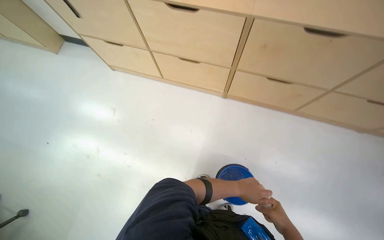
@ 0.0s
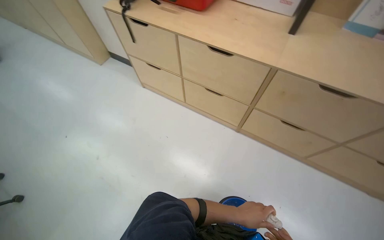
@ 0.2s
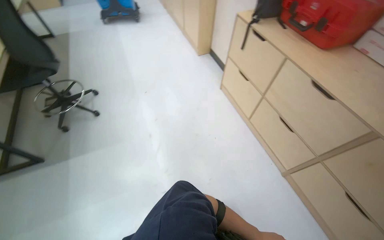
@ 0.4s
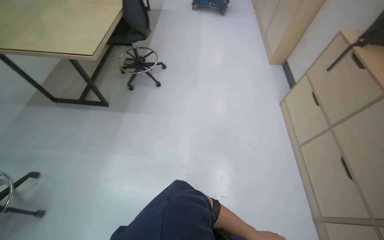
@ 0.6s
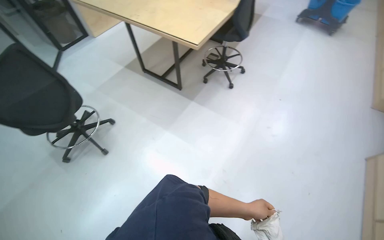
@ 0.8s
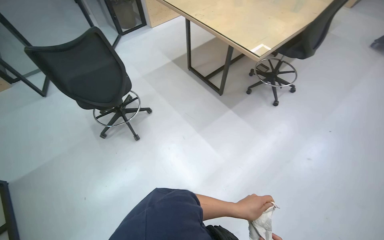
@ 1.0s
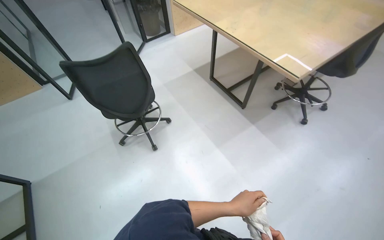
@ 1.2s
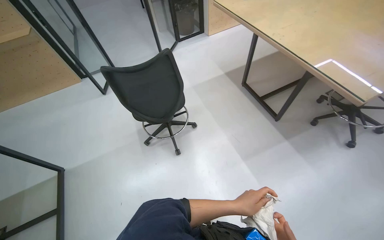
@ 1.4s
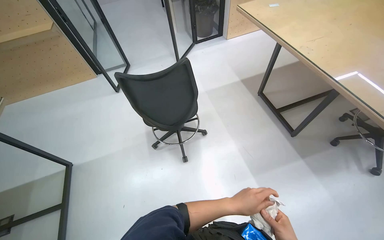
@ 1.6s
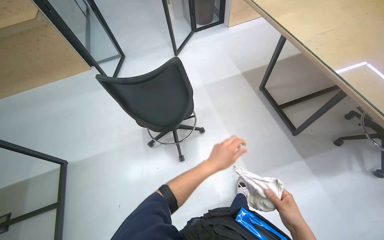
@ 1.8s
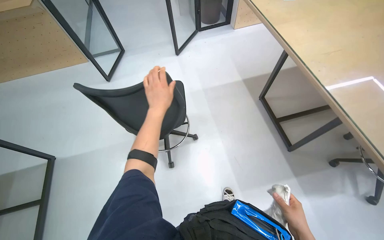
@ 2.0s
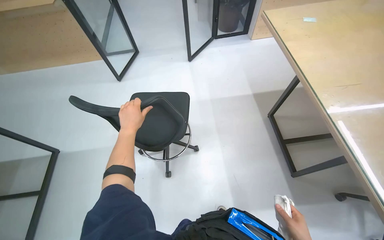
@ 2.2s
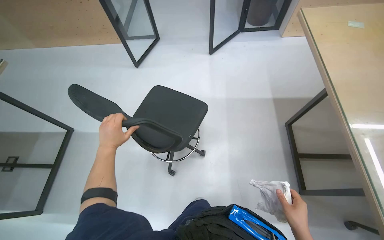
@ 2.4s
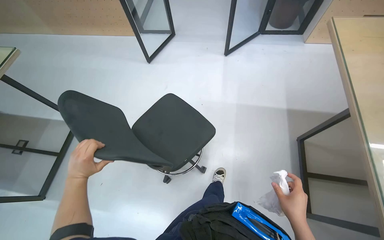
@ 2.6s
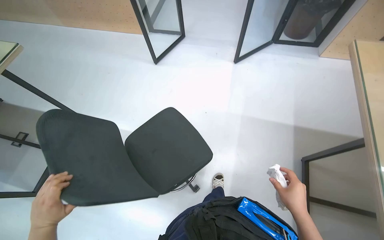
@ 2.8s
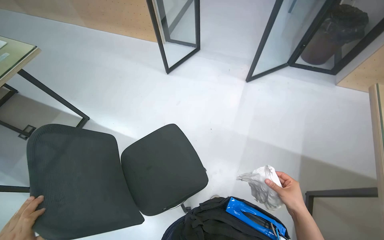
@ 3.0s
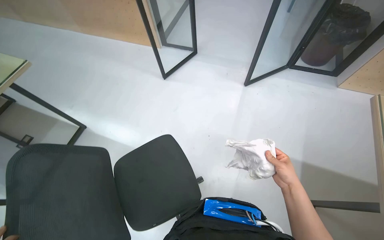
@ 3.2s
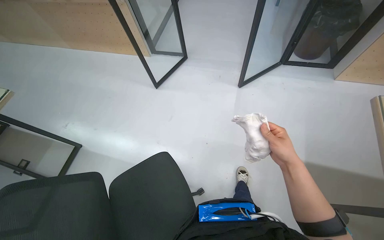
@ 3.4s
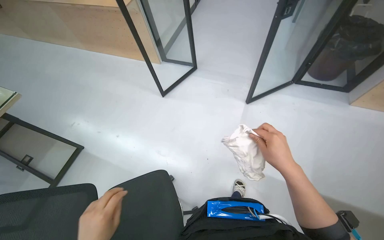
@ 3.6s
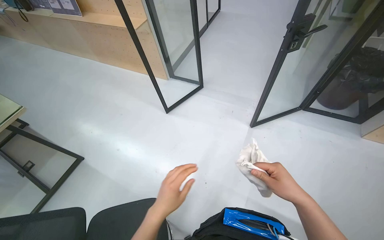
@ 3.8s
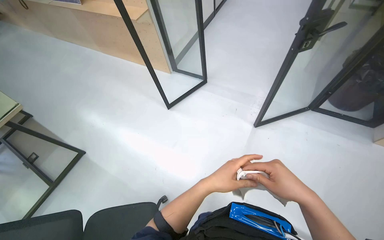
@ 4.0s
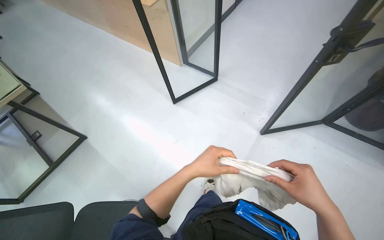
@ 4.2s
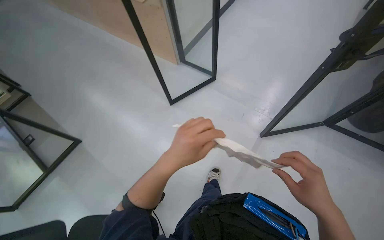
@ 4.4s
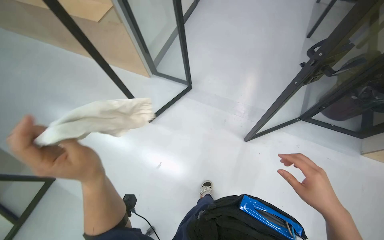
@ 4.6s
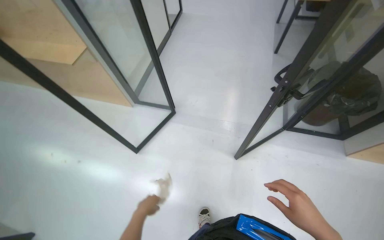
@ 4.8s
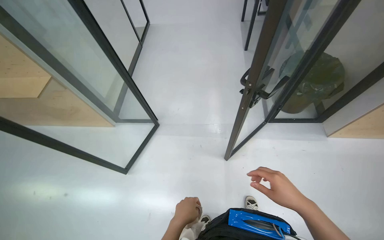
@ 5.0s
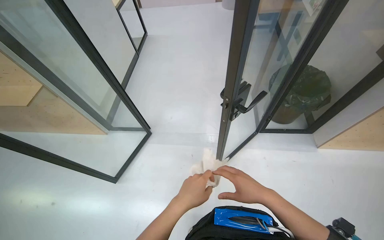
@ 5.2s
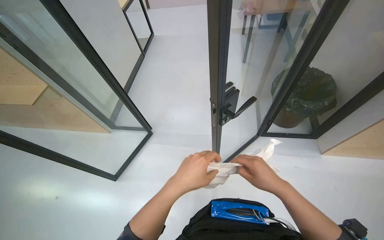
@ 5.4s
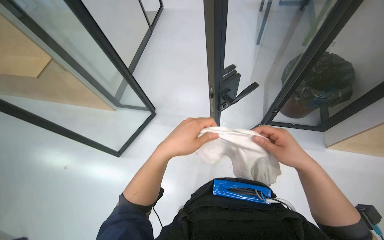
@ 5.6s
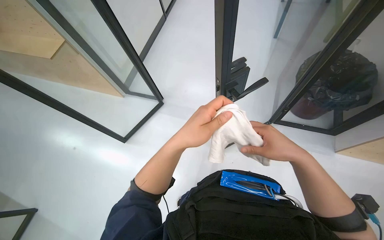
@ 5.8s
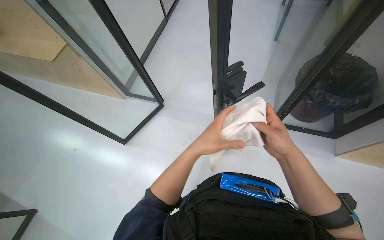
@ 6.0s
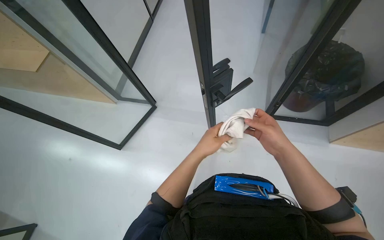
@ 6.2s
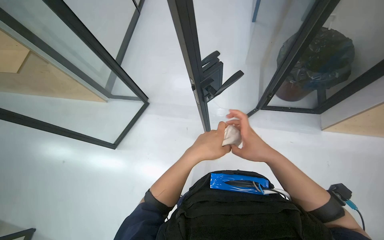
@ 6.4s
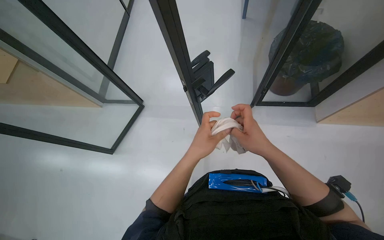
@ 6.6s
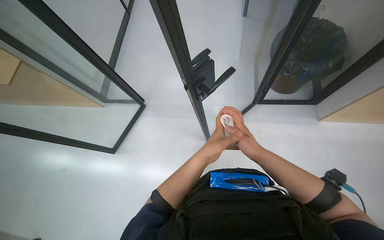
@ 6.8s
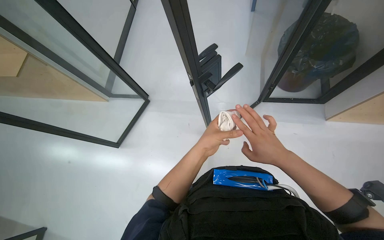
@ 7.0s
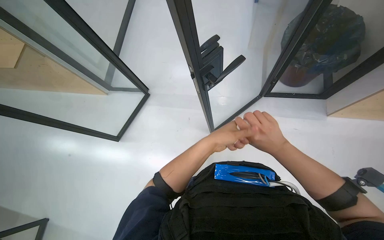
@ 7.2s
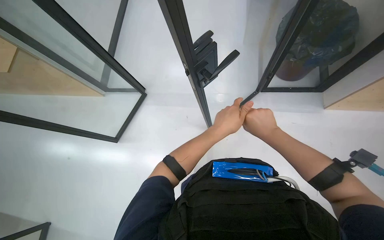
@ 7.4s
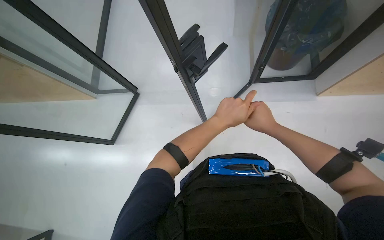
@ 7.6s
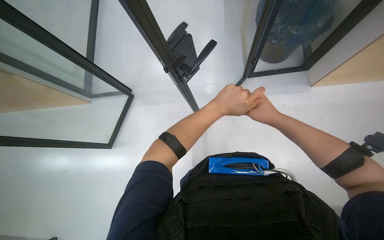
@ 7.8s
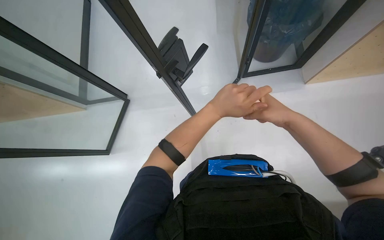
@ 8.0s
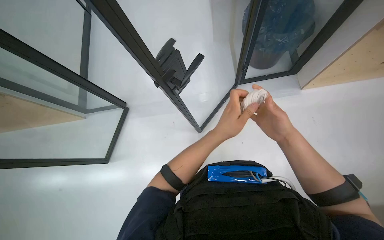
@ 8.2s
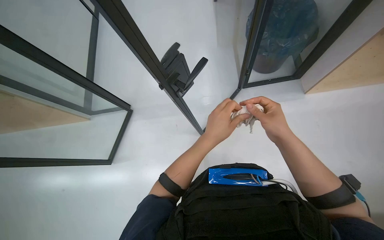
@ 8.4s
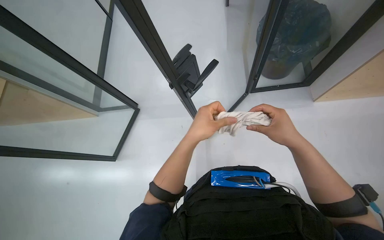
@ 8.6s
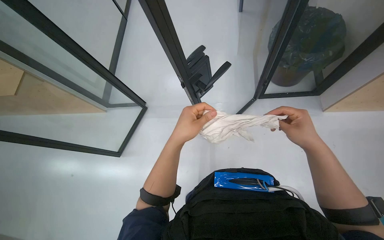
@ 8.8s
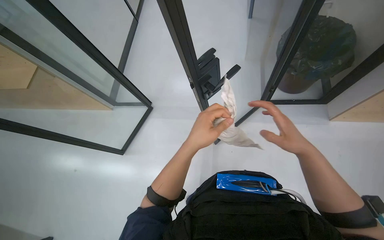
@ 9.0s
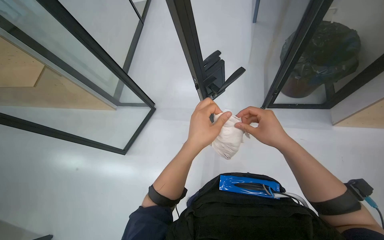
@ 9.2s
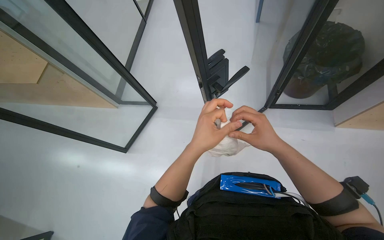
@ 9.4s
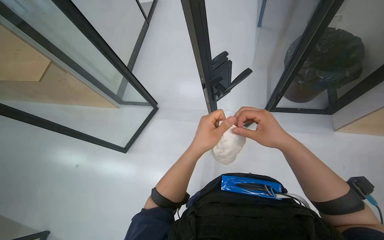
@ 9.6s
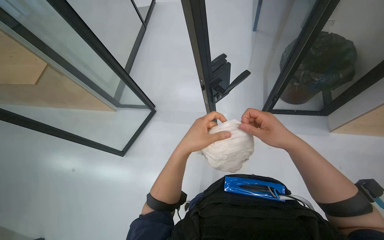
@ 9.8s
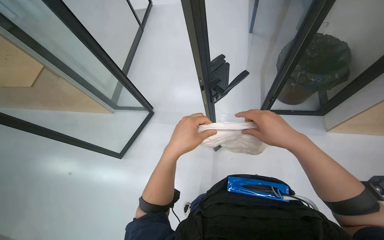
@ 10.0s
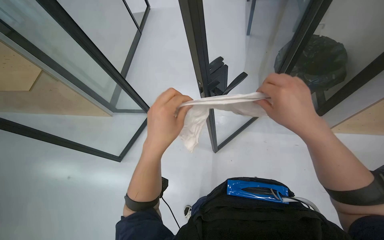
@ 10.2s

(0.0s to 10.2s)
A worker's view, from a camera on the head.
Job: preparing cleaning supplies.
The whole recording: Preparing cleaning cloth. The worker wrings and folds a white cloth from a bucket.
0.0s - 1.4s: The head travels roughly 90 cm. The head rotates some 125 degrees to the left.
1.4s - 3.0s: The camera travels roughly 90 cm. The wearer's head swings about 45 degrees to the left.
3.0s - 4.4s: The head travels roughly 70 cm. The head turns to the left by approximately 15 degrees.
4.4s - 5.8s: The camera is carried approximately 40 cm.
5.8s - 7.2s: The left hand shifts some 20 cm farther from the camera and to the right.
7.2s - 8.8s: The right hand travels to the right by some 10 cm. Meanwhile the left hand travels nearer to the camera by about 10 cm.
8.8s - 10.2s: The right hand is displaced to the left and nearer to the camera by about 15 cm.

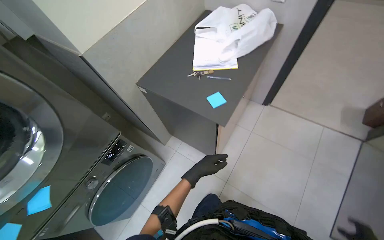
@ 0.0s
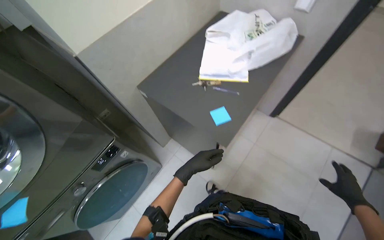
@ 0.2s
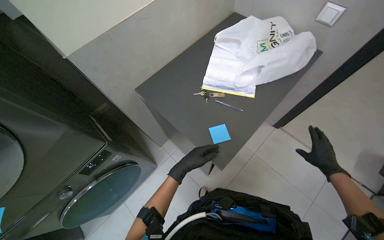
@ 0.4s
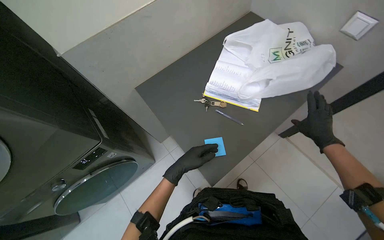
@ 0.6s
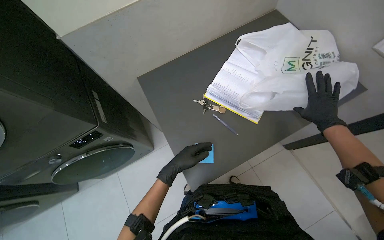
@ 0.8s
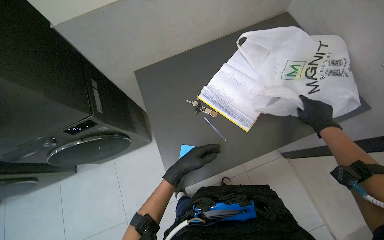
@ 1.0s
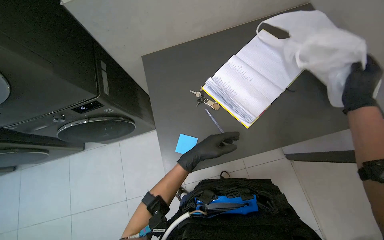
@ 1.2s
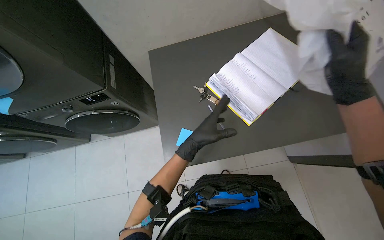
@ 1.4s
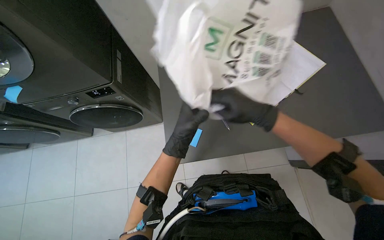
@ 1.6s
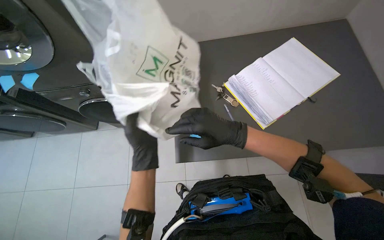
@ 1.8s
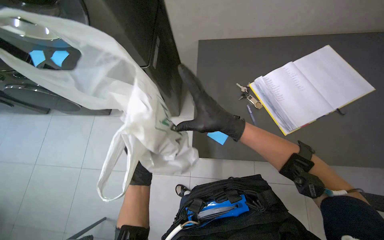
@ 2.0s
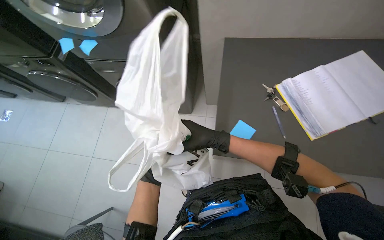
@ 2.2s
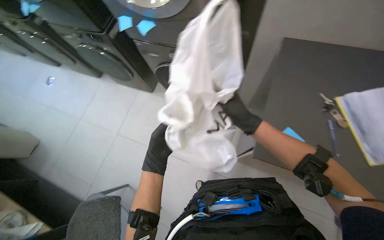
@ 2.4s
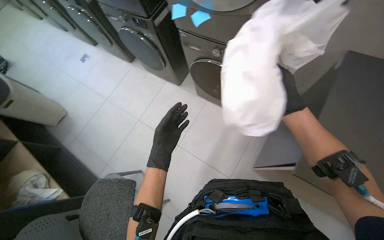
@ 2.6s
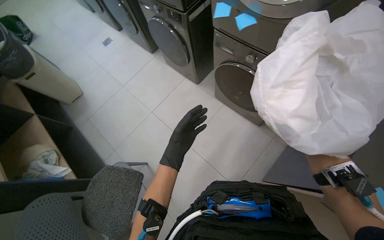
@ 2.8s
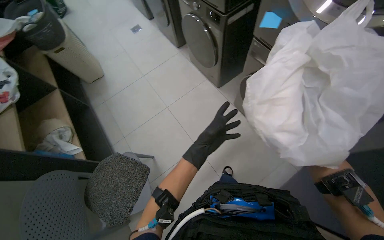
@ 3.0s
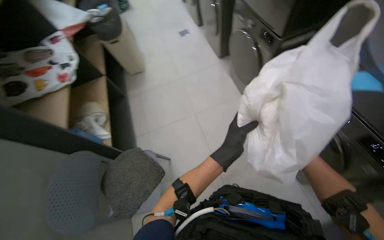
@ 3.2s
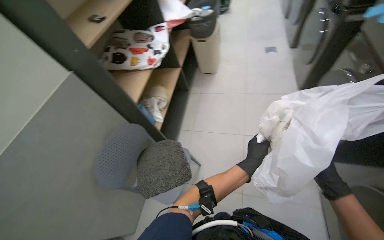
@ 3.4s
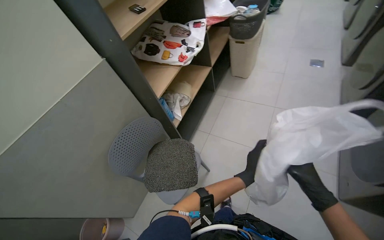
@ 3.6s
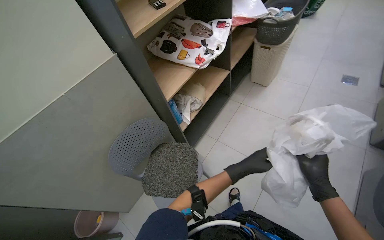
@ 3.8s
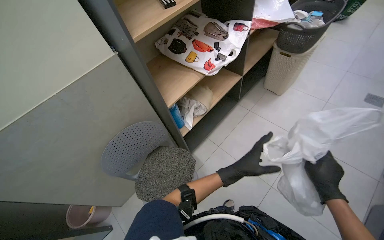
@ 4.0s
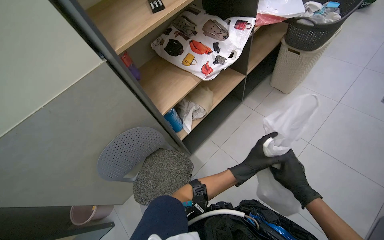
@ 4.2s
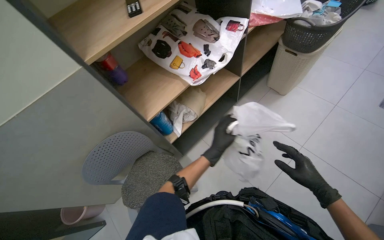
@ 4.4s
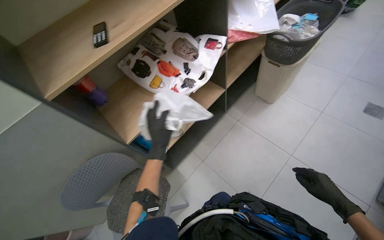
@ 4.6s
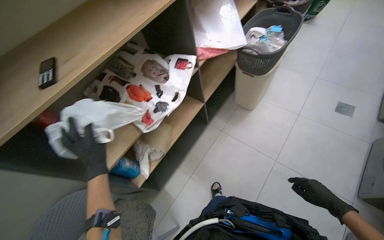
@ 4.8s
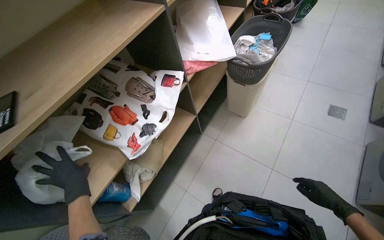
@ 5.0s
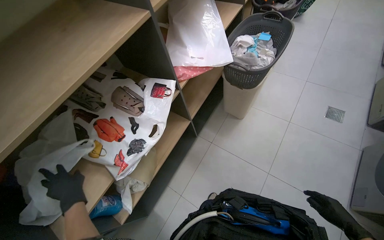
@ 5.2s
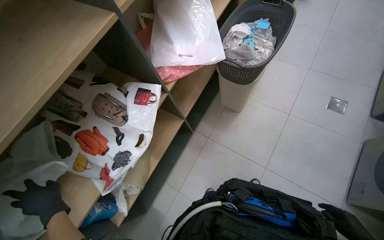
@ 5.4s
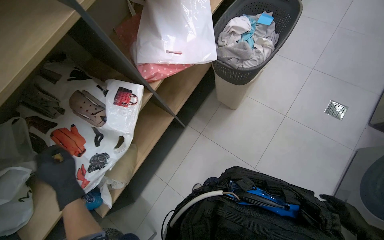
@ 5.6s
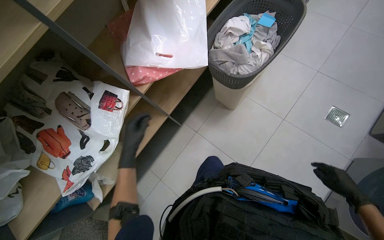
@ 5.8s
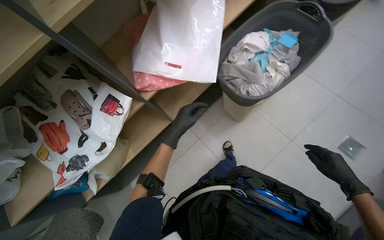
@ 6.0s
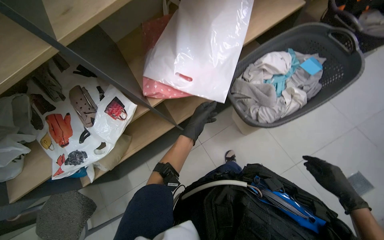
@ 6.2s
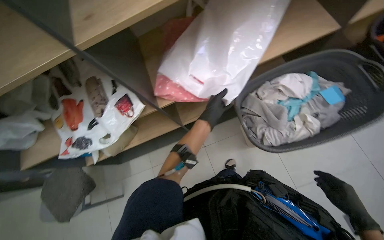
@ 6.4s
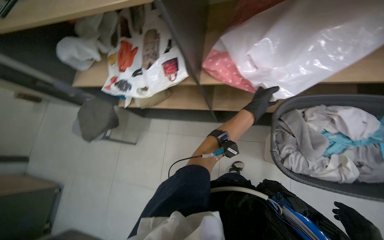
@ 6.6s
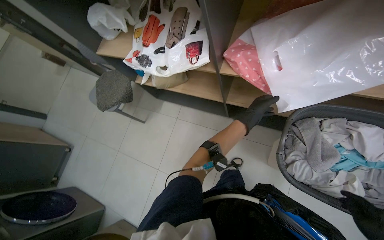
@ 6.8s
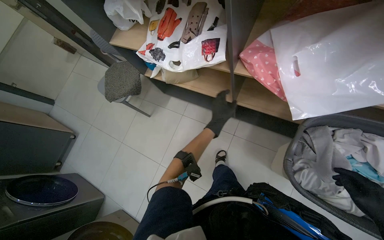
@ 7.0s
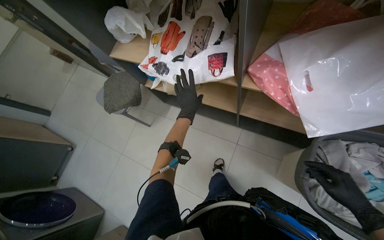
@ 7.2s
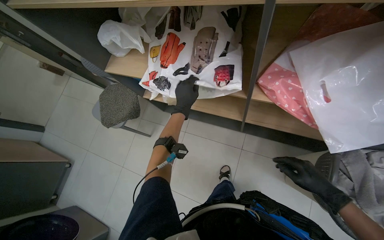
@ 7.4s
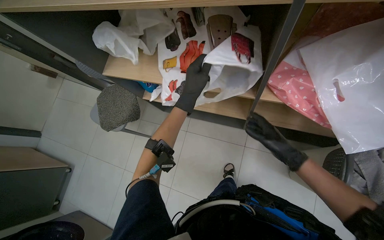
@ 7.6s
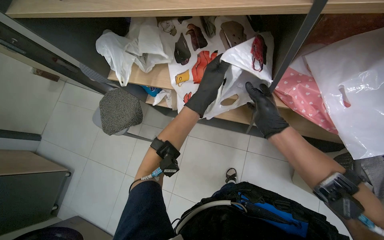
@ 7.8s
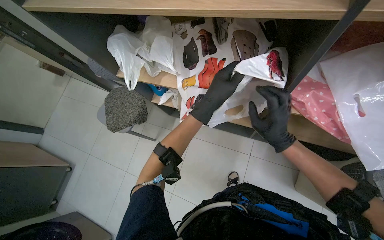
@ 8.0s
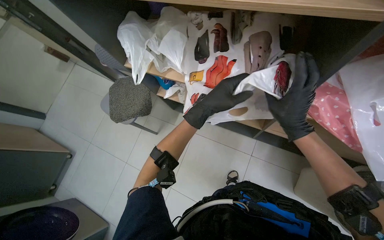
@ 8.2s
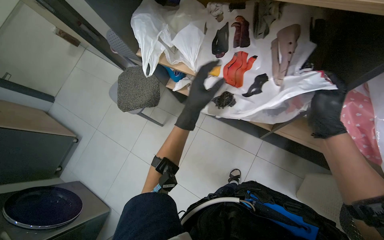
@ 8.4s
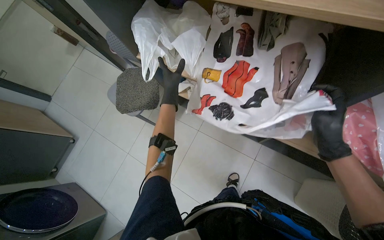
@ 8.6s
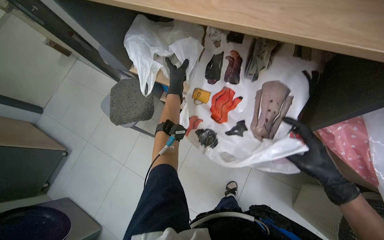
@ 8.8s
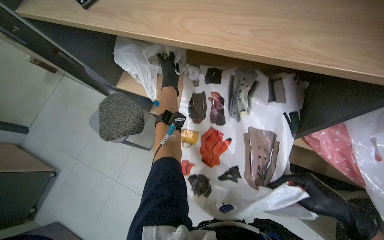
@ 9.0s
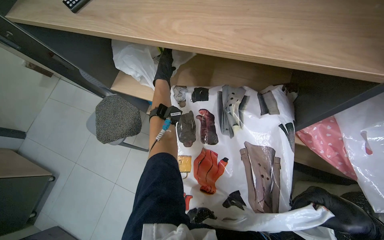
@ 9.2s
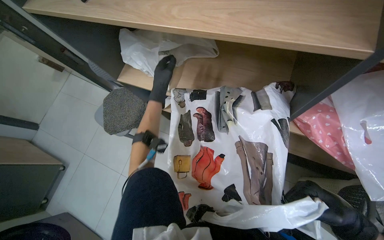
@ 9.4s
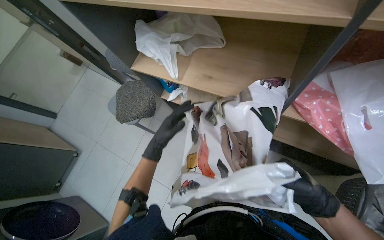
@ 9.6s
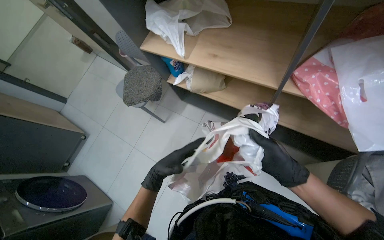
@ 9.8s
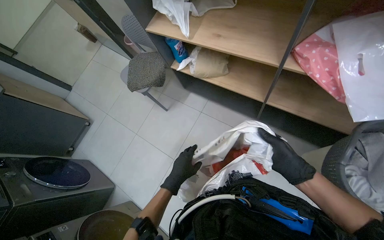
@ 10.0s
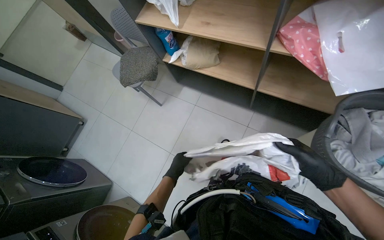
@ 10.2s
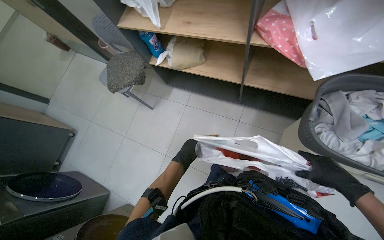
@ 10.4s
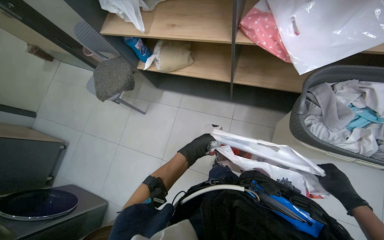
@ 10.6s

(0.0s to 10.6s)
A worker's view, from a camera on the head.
Job: managing laundry.
The whole recording: Organizing and folding laundry. The worker organizes bags on shelves, places items into a bag, then folds clothes from a basket and places them on shelves.
0.0s - 1.6s: The camera is carried approximately 50 cm. The head rotates approximately 50 degrees to the left. The wearer looks approximately 15 degrees further downward.
1.6s - 3.0s: The wearer moves roughly 40 cm. The wearer looks about 50 degrees further to the left.
3.0s - 4.6s: The head travels roughly 80 cm. The wearer's head swings about 80 degrees to the left.
4.6s - 6.0s: The head travels about 80 cm. The wearer looks about 15 degrees further downward.
6.0s - 7.6s: The wearer's head swings approximately 55 degrees to the left. The camera pitches downward, by about 15 degrees.
7.6s - 9.0s: The left hand travels up the picture and to the left by roughly 35 cm.
9.0s - 10.6s: The left hand is displaced down the picture by roughly 60 cm.
